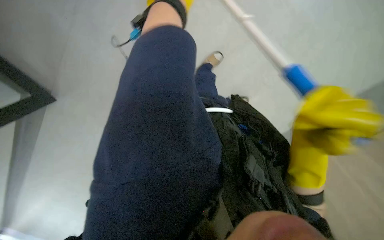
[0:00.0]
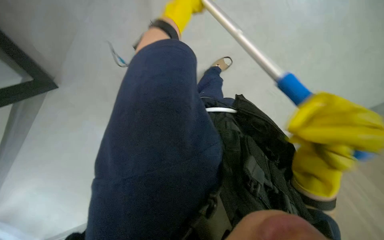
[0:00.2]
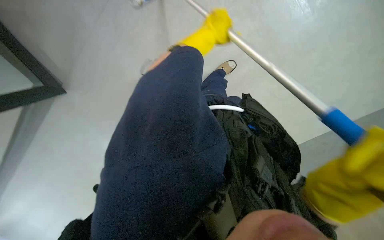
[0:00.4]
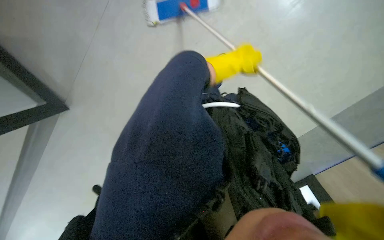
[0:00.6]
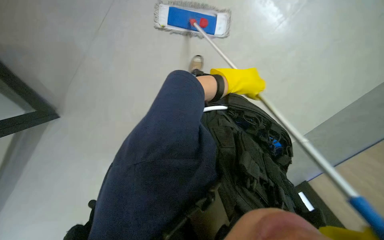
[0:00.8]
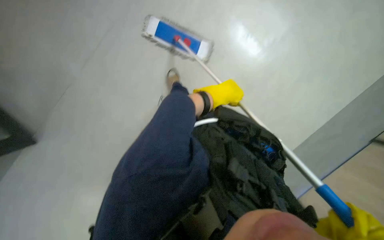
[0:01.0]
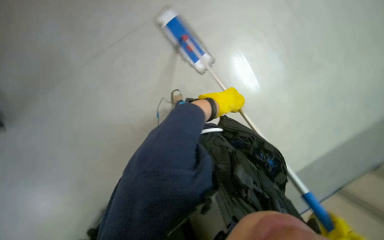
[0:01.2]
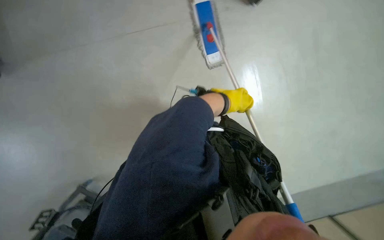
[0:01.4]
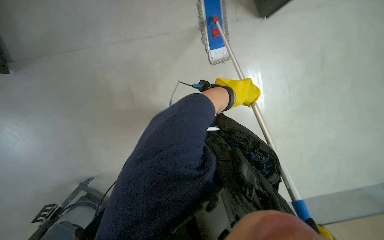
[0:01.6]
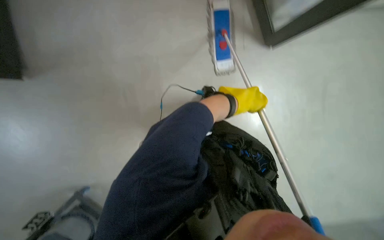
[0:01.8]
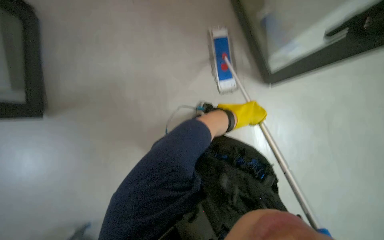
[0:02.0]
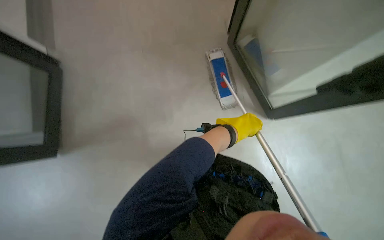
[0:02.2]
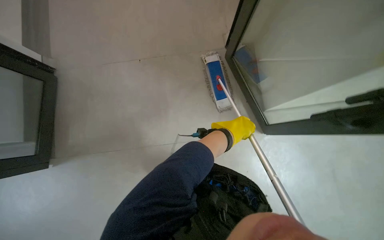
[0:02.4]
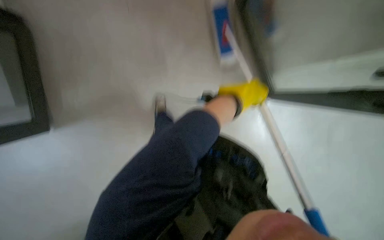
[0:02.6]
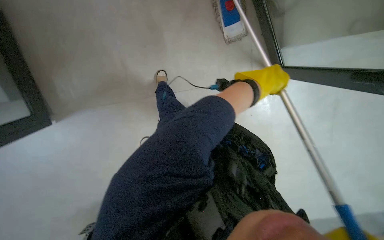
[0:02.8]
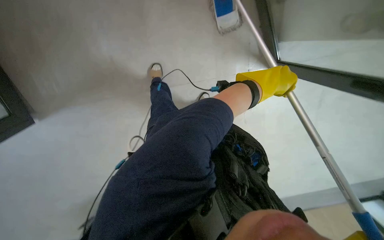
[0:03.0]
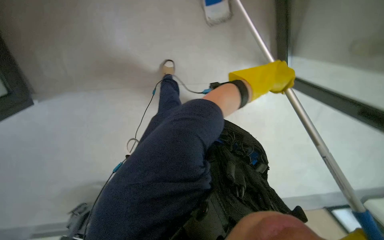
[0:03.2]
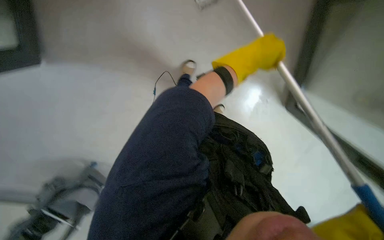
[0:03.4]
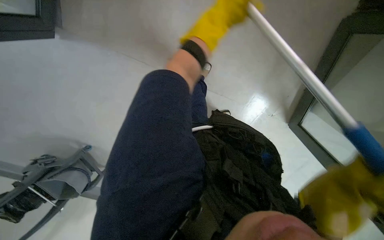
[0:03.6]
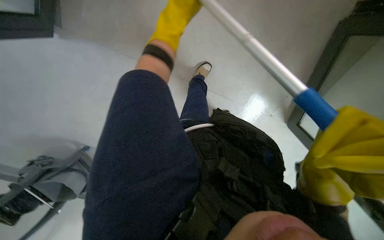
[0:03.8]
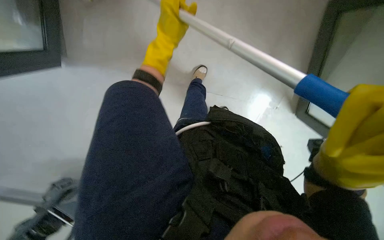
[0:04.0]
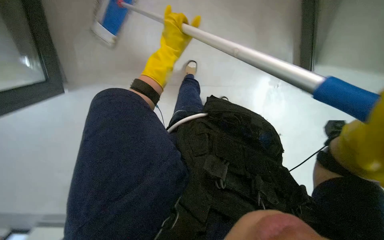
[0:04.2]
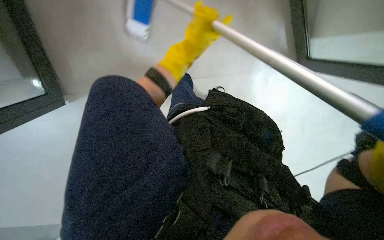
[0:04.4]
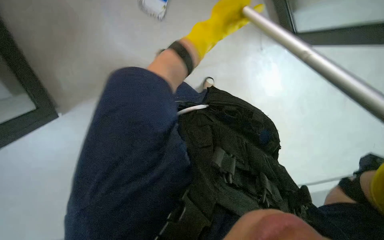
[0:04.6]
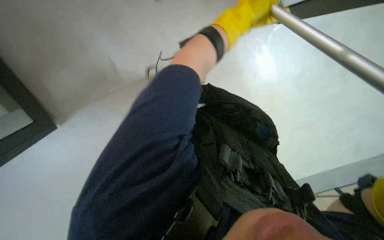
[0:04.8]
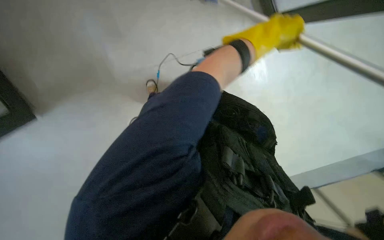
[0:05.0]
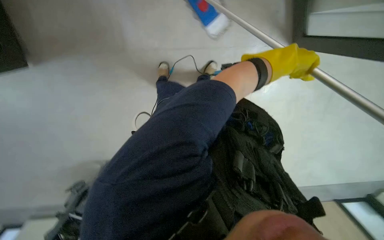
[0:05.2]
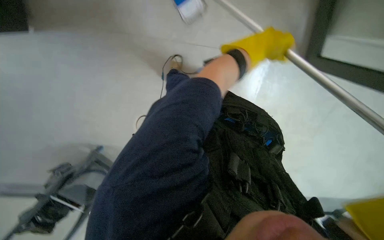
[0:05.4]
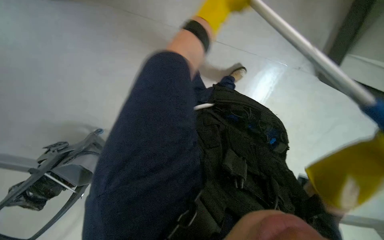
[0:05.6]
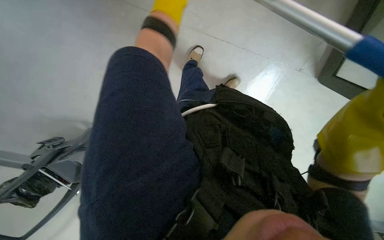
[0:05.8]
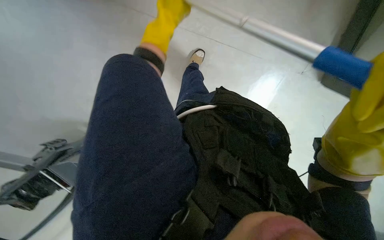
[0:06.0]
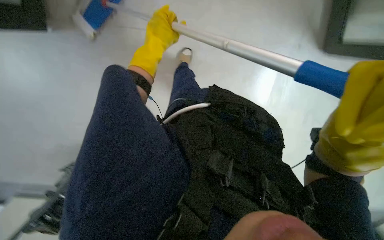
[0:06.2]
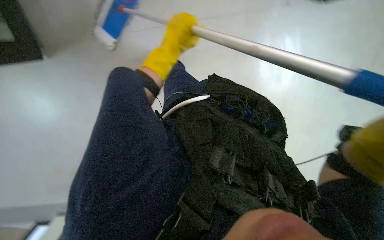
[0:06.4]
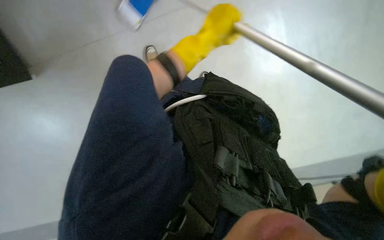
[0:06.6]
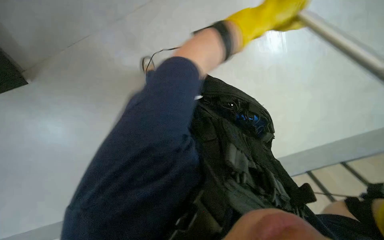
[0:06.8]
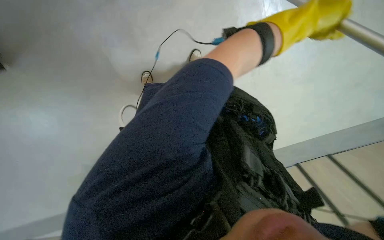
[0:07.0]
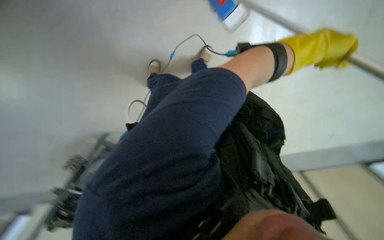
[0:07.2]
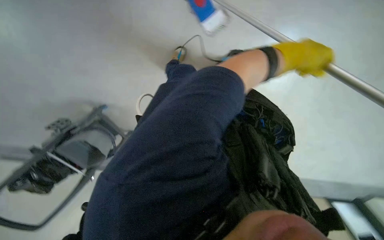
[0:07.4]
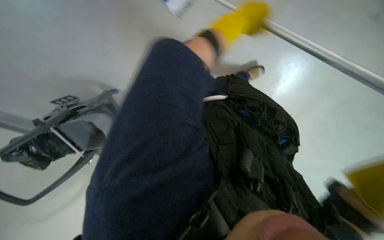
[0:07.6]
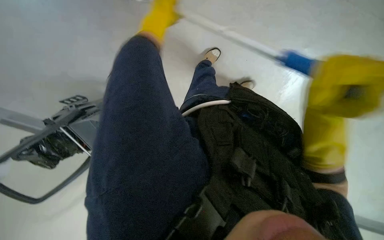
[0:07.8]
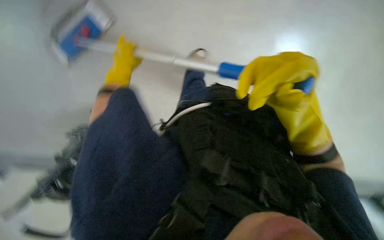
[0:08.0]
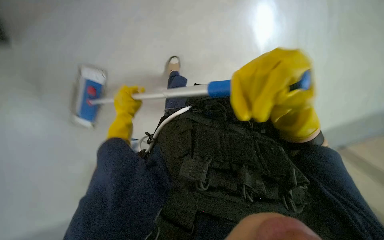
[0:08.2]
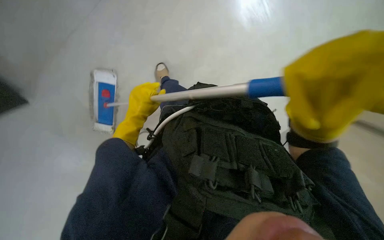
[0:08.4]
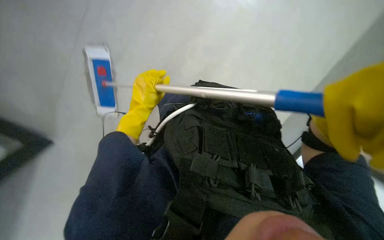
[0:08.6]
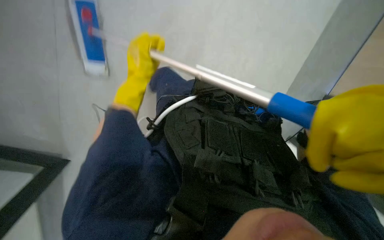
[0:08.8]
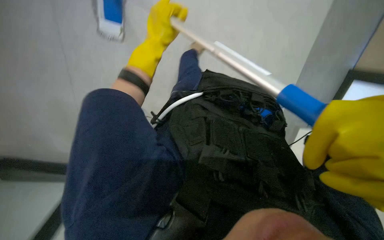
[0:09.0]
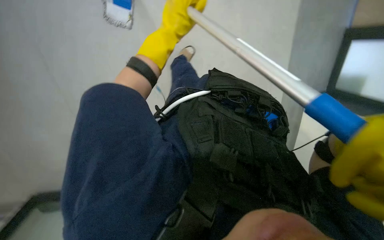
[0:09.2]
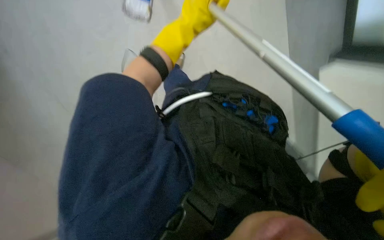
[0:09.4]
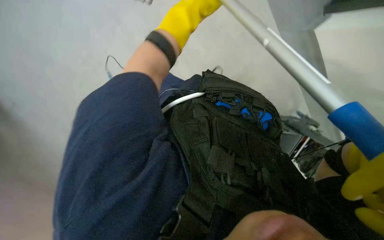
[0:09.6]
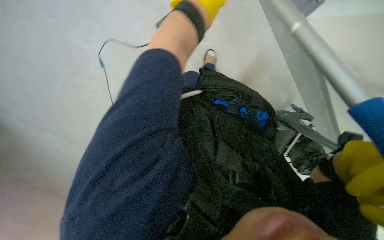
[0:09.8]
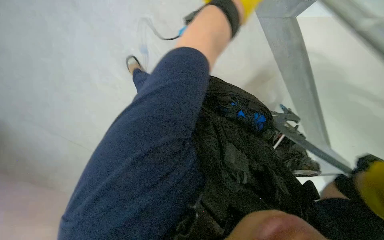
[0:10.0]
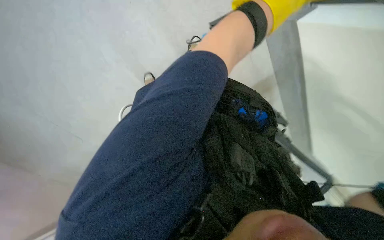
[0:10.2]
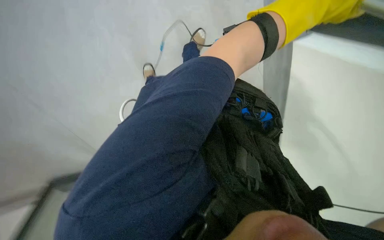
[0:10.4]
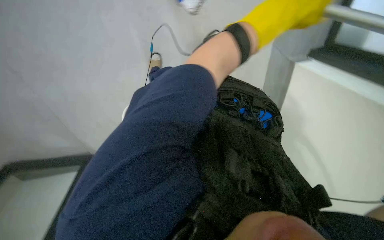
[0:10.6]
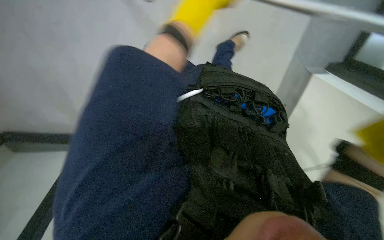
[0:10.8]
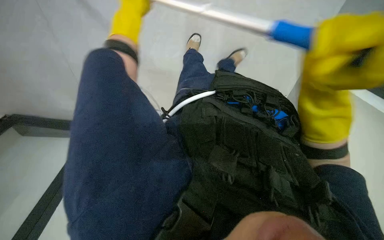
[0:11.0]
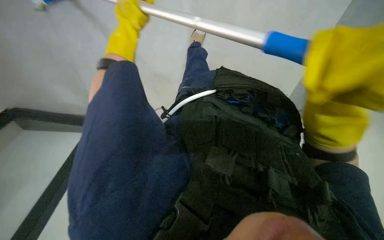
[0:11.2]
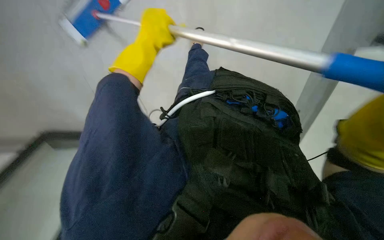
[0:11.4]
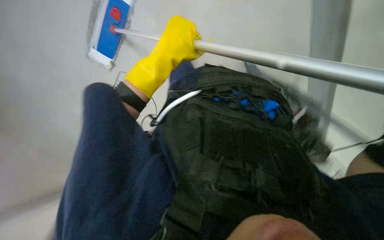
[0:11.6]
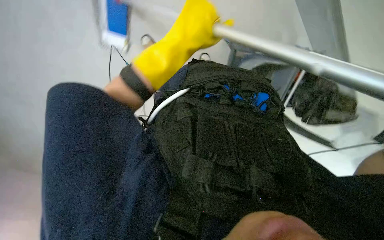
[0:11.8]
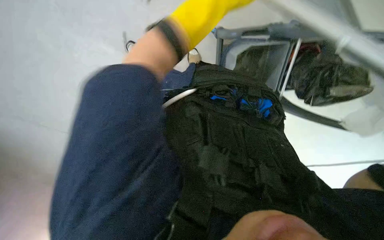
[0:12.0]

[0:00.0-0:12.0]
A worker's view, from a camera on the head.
Job: mopping floor.
The whole recording: Mopping floor. The worker mops the floor with a long-handled mop.
0:03.0 to 0:04.4: The left hand moves to the left, farther from the camera and up the picture, approximately 20 cm.
0:04.4 to 0:06.0: The left hand heads nearer to the camera, covering roughly 10 cm, and travels to the right and back again, some 15 cm each way.
0:06.0 to 0:07.6: The left hand shifts some 20 cm to the right.
0:07.6 to 0:09.0: The left hand moves to the left, about 20 cm.
0:10.4 to 0:12.0: The view swings roughly 20 degrees to the left.

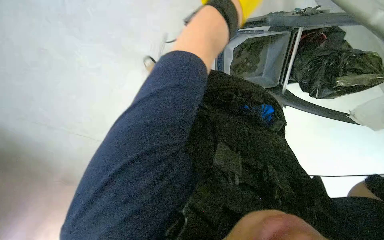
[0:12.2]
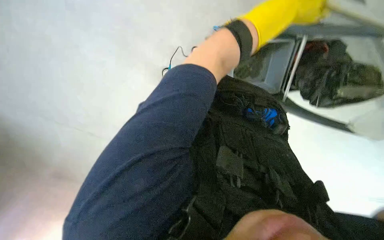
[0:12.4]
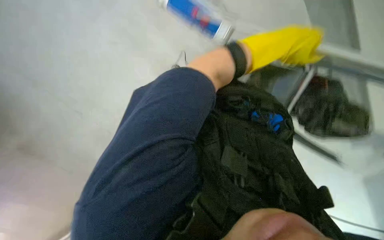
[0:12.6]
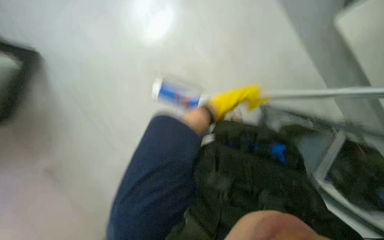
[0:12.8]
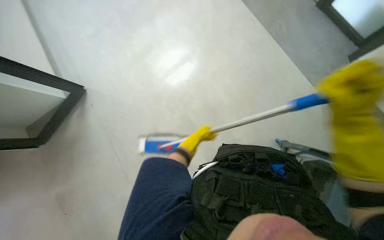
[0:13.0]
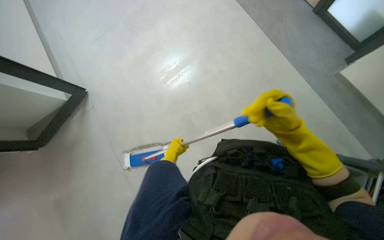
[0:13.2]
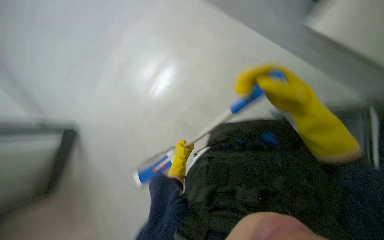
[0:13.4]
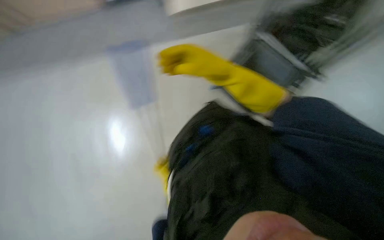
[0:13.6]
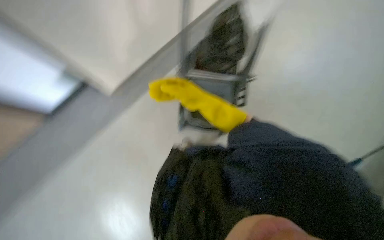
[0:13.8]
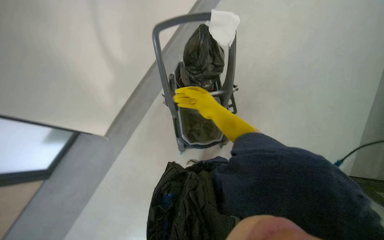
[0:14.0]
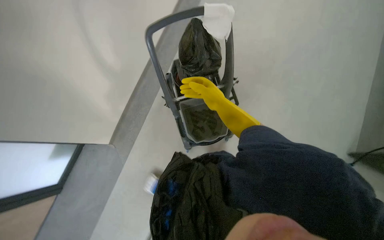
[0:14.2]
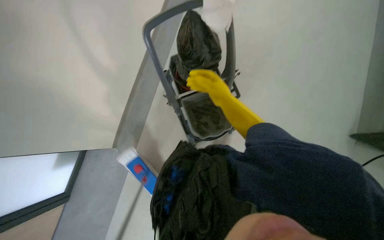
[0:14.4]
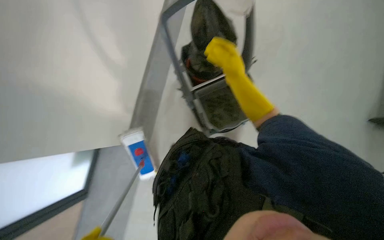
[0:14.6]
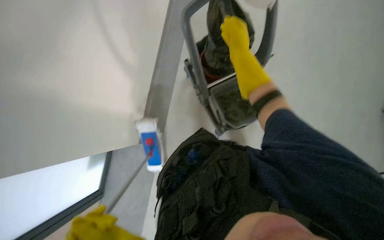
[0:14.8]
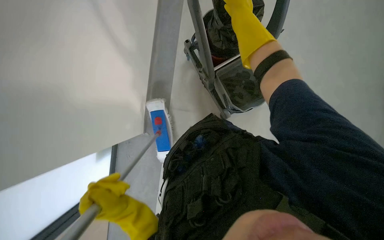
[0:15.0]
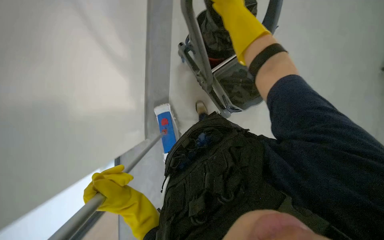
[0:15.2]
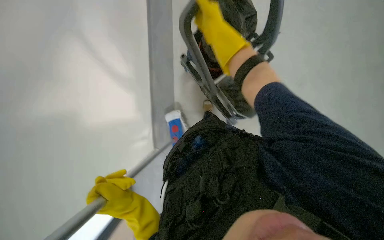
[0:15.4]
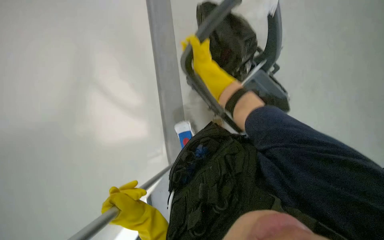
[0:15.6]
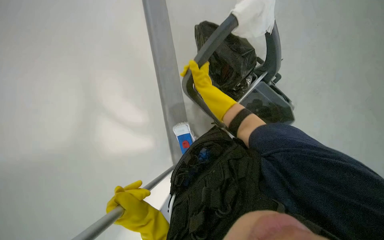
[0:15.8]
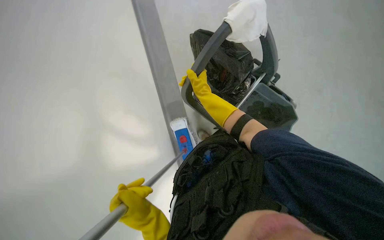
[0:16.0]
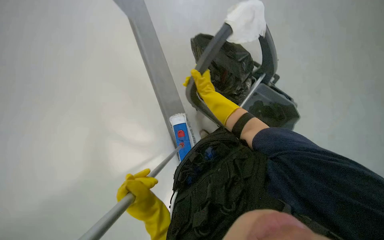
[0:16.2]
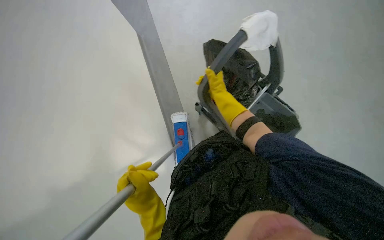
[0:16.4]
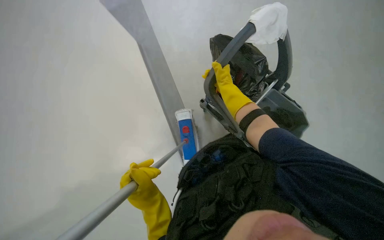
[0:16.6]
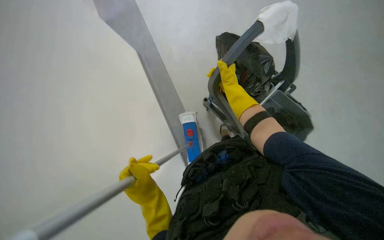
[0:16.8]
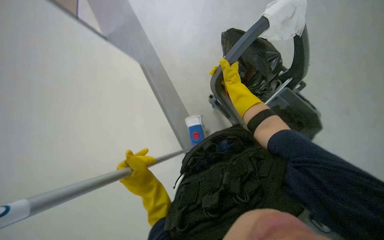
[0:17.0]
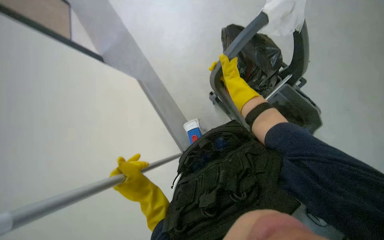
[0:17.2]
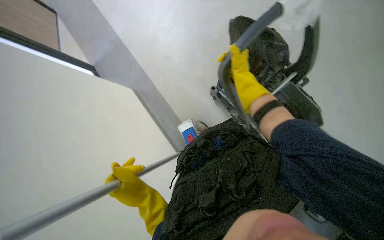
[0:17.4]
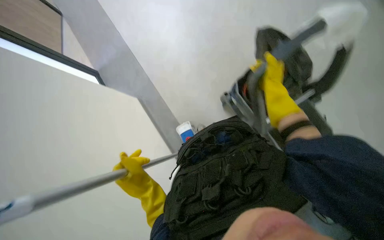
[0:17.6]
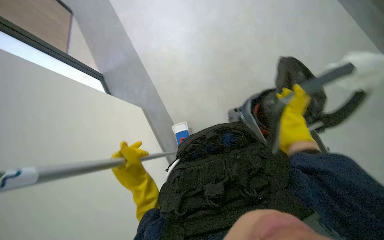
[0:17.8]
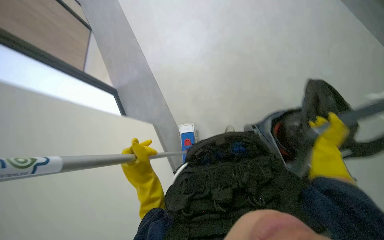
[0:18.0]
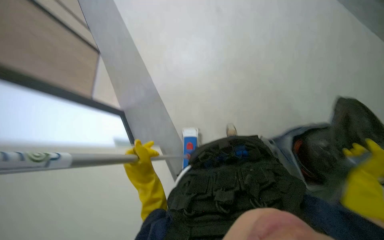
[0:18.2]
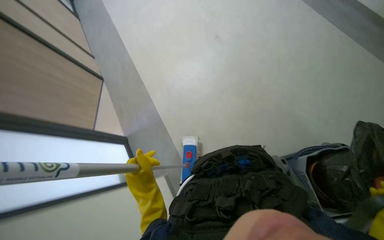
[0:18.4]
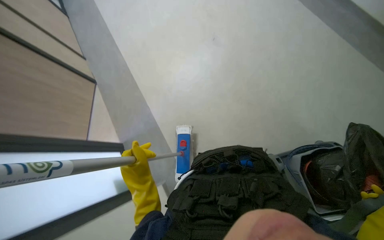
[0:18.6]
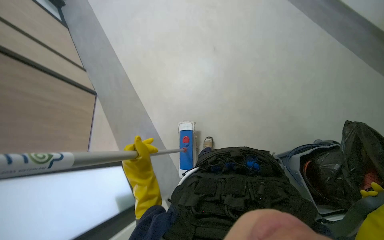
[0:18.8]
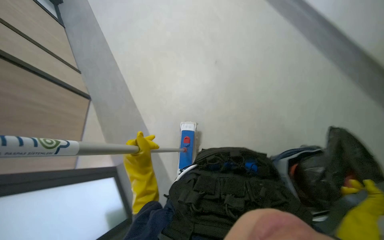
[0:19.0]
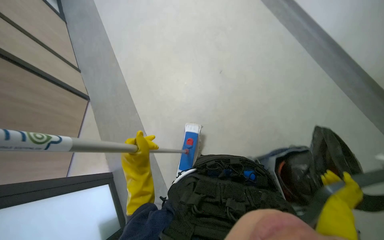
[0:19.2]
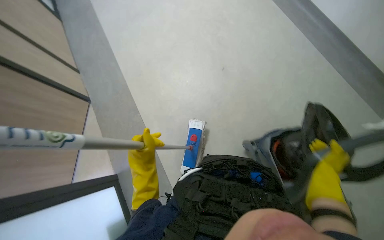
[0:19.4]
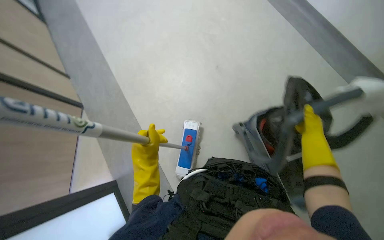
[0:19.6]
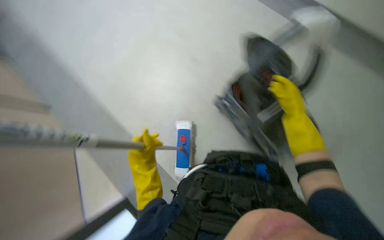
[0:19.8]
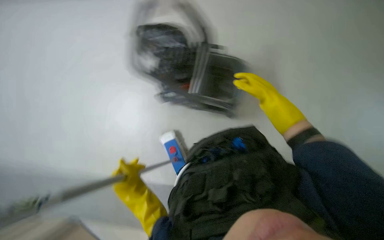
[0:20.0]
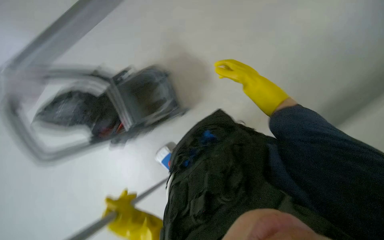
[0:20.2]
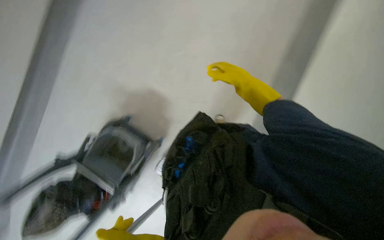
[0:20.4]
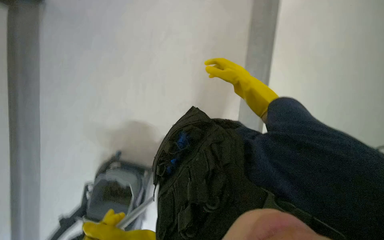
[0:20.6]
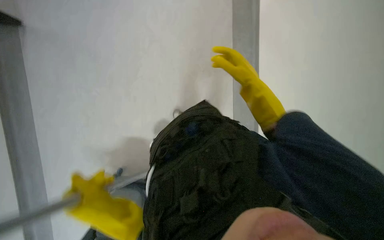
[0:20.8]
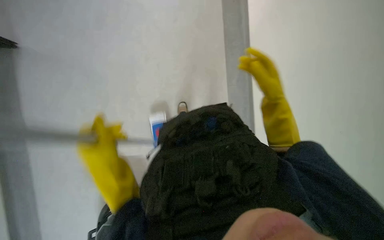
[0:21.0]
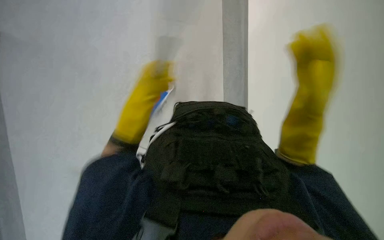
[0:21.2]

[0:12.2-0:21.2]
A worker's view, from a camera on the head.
Job: mopping floor.
The whole recording: Mopping floor. The worker mops the floor with a long-handled mop.
0:12.2 to 0:13.8: The view tilts approximately 20 degrees upward.
0:13.8 to 0:15.2: The view tilts approximately 15 degrees downward. The scene rotates counterclockwise by about 30 degrees. The right hand is displaced up the picture by some 20 cm.
0:15.2 to 0:16.6: The wearer looks some 15 degrees further upward. The right hand travels farther from the camera by some 15 cm.
0:18.2 to 0:19.8: The scene rotates counterclockwise by some 25 degrees.
0:19.8 to 0:21.2: The camera sweeps to the right, by about 20 degrees. The view tips downward by approximately 15 degrees.
